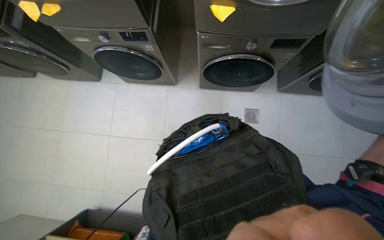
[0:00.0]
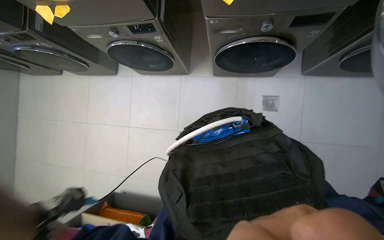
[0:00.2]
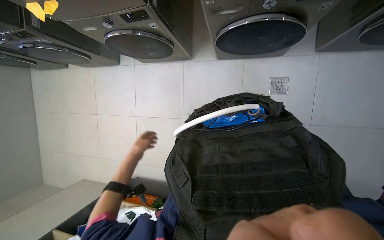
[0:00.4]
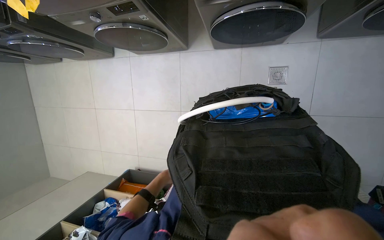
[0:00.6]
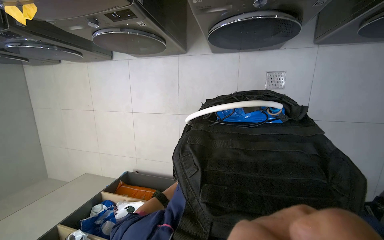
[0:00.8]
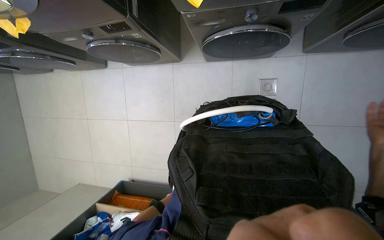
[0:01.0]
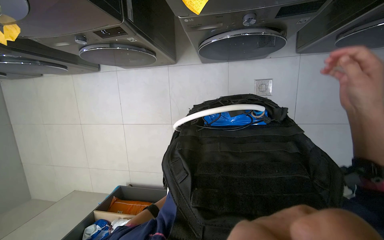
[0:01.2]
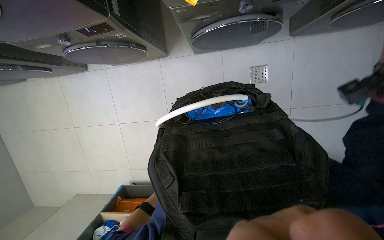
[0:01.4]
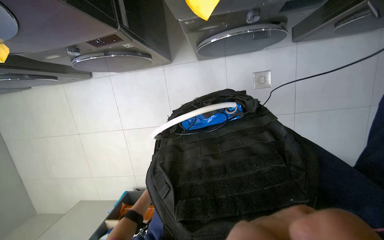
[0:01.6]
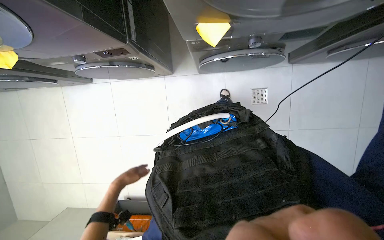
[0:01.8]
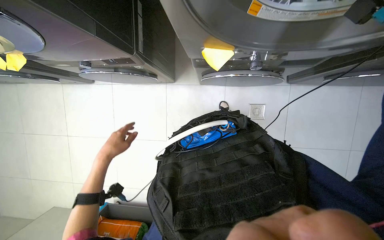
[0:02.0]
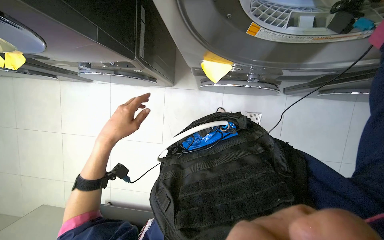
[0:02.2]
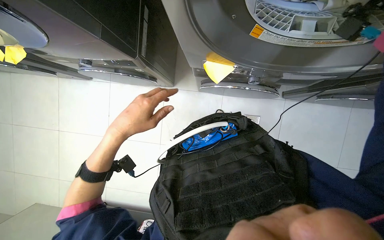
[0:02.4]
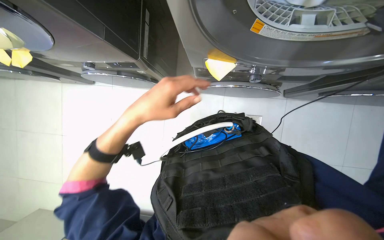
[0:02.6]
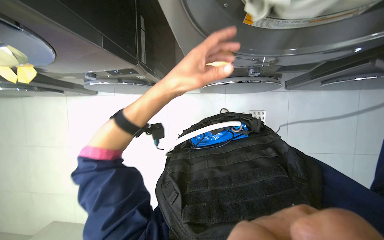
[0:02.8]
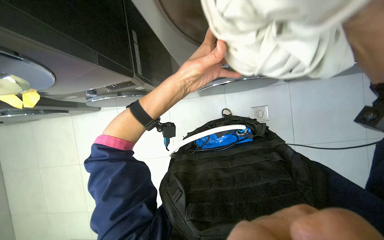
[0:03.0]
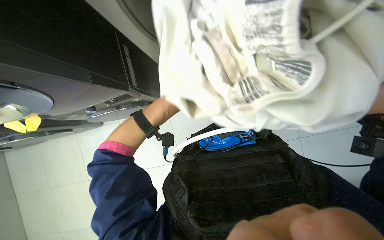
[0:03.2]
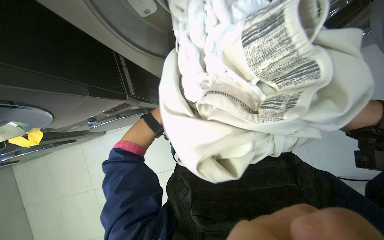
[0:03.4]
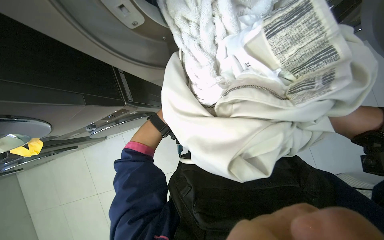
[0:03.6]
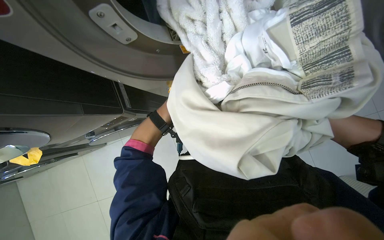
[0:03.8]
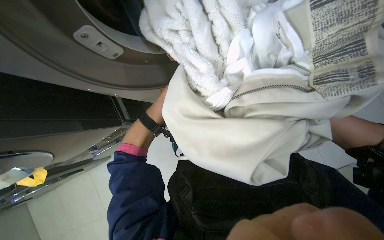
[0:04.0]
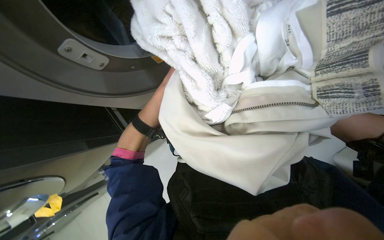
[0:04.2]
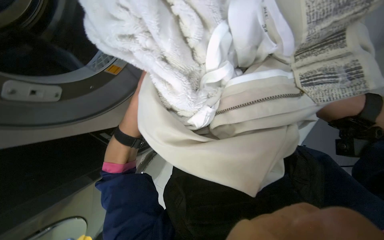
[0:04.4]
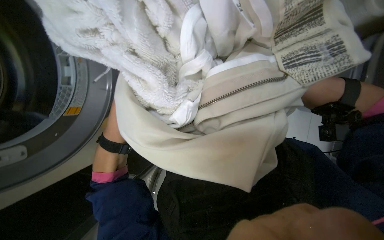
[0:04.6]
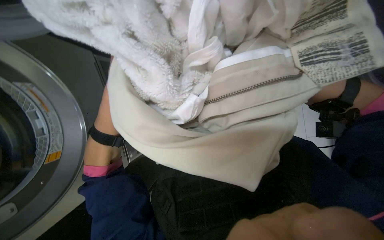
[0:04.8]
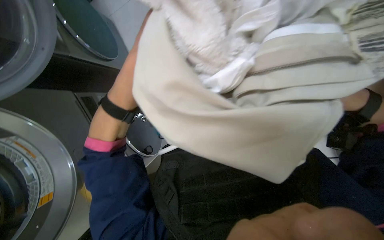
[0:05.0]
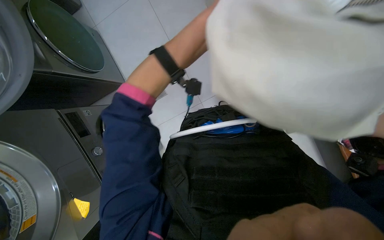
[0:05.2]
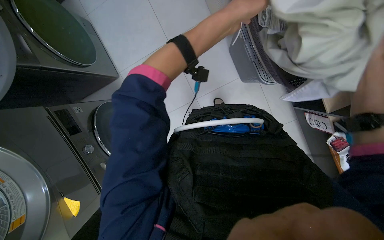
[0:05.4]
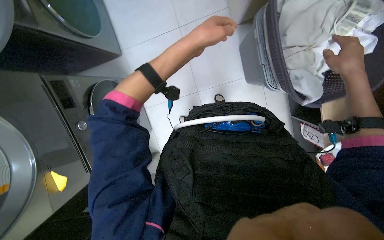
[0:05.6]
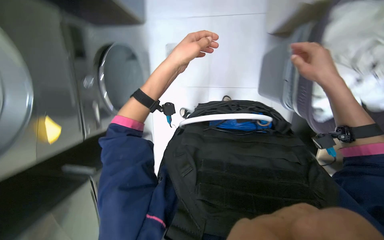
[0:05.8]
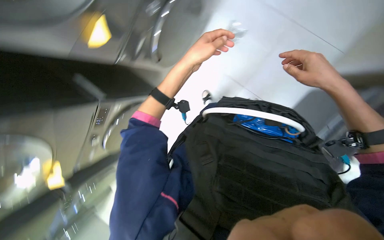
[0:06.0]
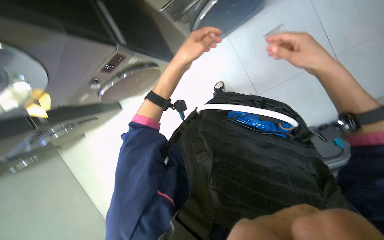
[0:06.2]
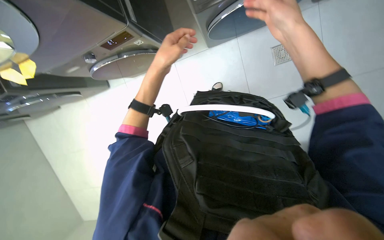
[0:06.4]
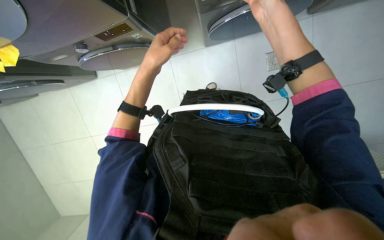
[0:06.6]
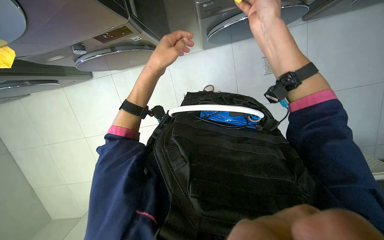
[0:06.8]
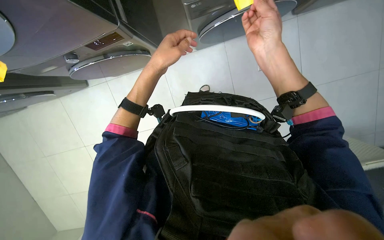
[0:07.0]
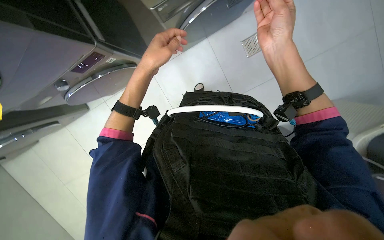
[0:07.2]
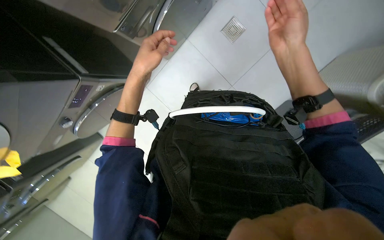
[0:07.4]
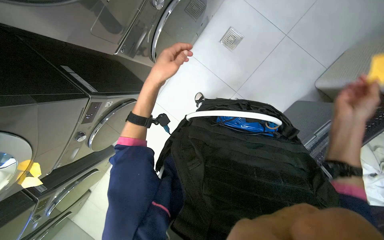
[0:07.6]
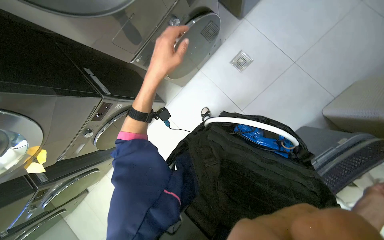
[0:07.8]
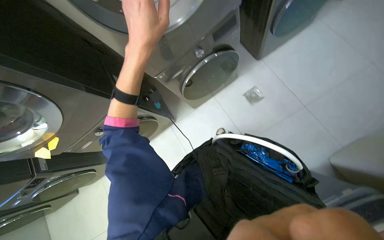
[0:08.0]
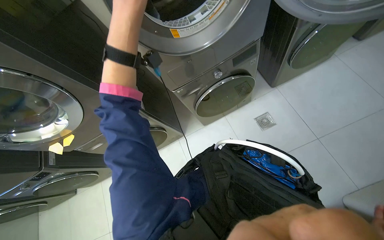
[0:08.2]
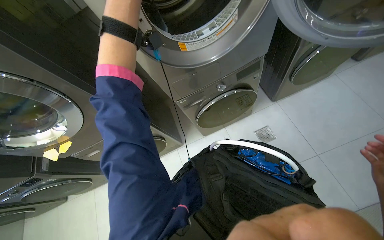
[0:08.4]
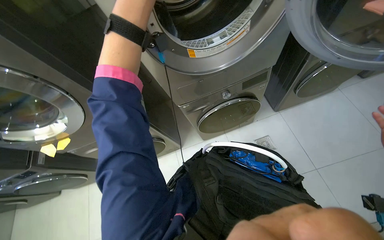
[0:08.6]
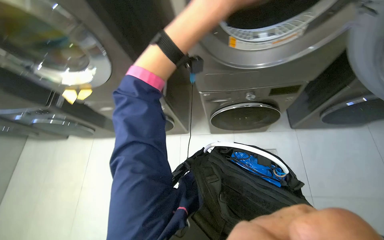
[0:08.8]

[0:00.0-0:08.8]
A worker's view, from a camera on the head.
Job: managing laundry.
The whole recording: Operating washing machines. The worker interacts with washing machine controls, wipes the surfaces, and transfers clothes between machines and into a basket.
0:00.0 to 0:01.4: The view tilts approximately 20 degrees downward.
0:03.0 to 0:04.4: The scene turns about 30 degrees counterclockwise in the picture.
0:05.8 to 0:07.4: The right hand goes approximately 35 cm to the left and nearer to the camera.

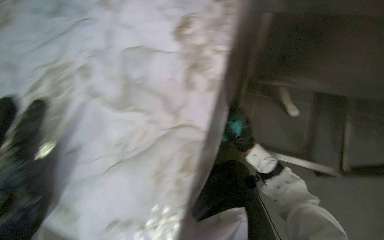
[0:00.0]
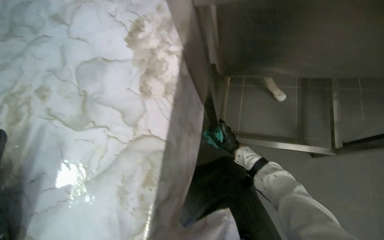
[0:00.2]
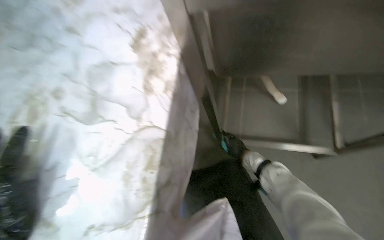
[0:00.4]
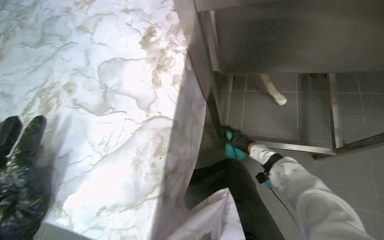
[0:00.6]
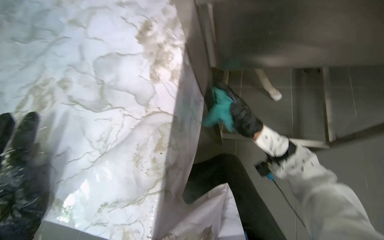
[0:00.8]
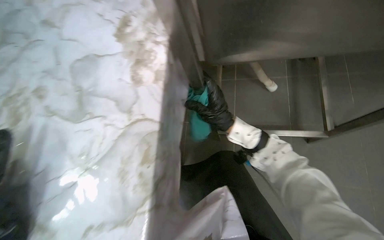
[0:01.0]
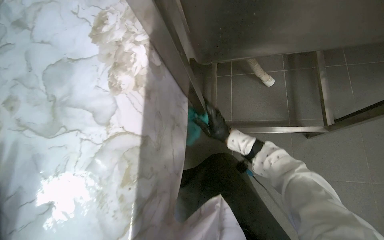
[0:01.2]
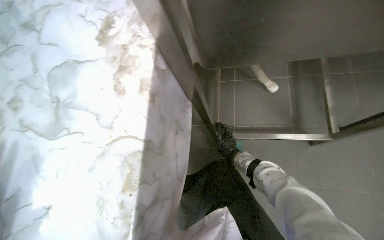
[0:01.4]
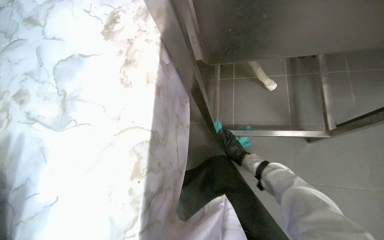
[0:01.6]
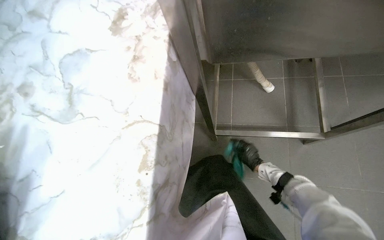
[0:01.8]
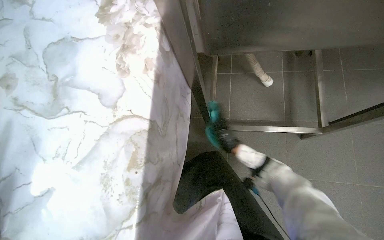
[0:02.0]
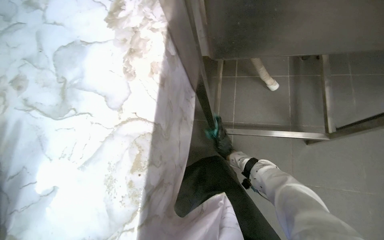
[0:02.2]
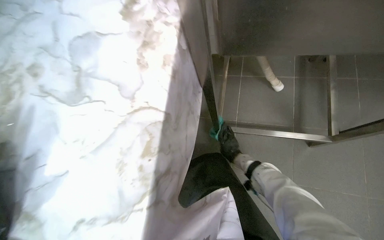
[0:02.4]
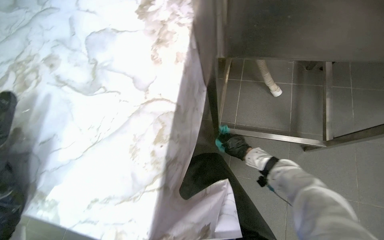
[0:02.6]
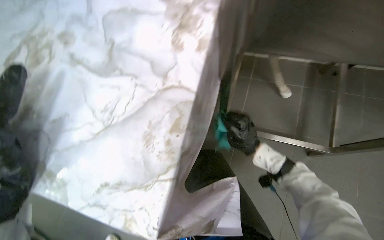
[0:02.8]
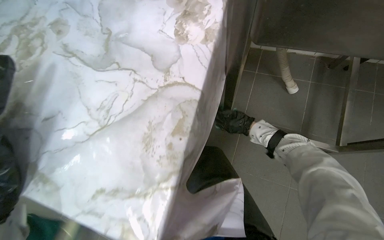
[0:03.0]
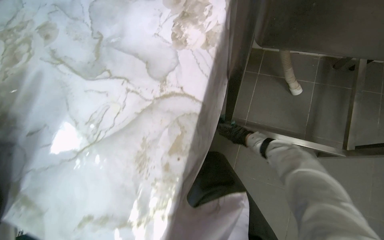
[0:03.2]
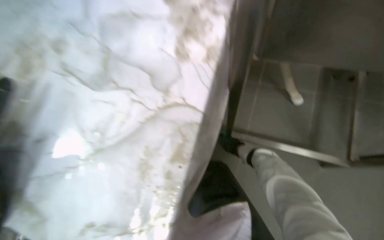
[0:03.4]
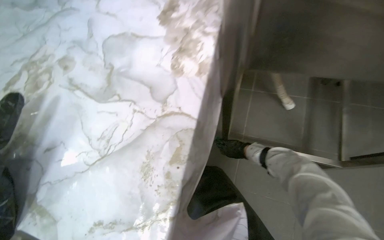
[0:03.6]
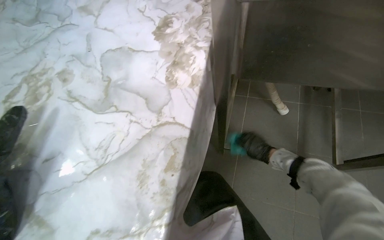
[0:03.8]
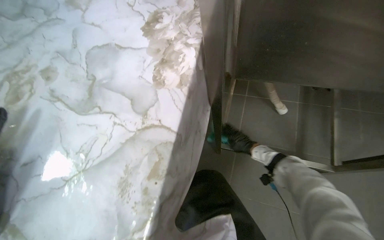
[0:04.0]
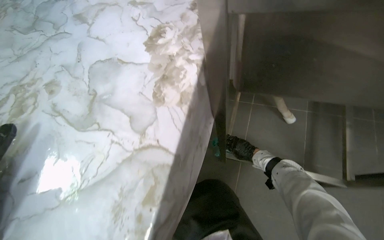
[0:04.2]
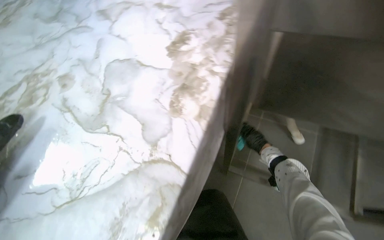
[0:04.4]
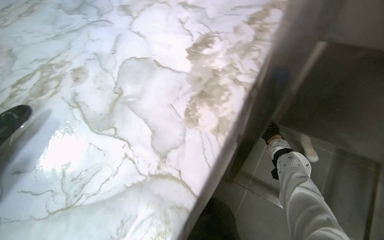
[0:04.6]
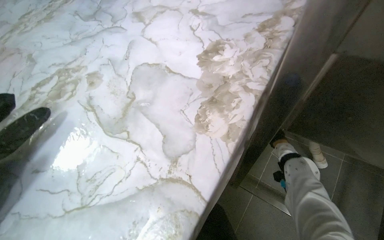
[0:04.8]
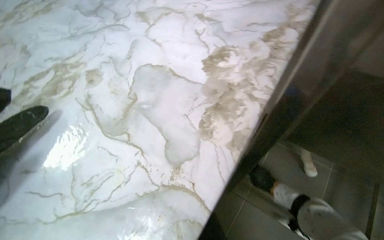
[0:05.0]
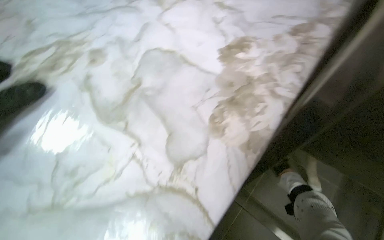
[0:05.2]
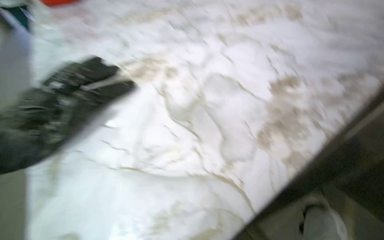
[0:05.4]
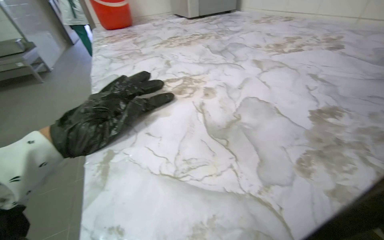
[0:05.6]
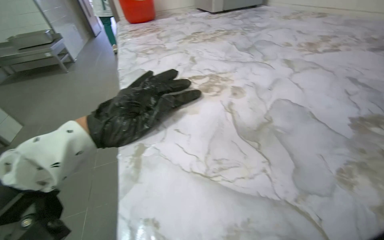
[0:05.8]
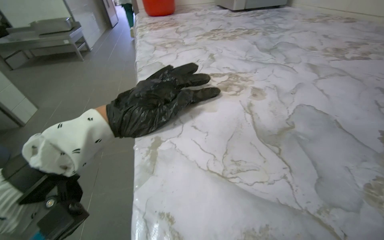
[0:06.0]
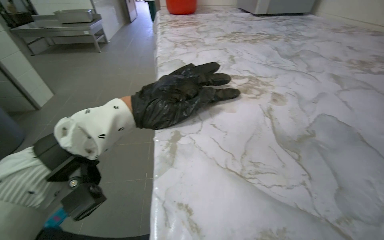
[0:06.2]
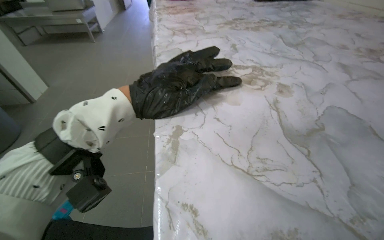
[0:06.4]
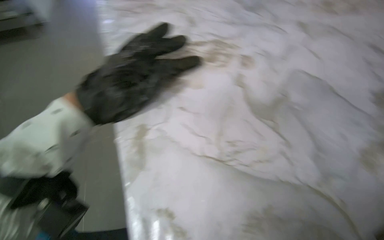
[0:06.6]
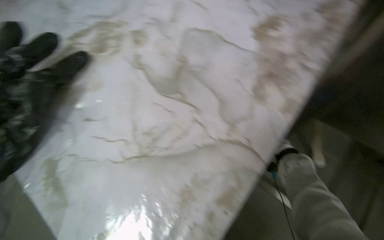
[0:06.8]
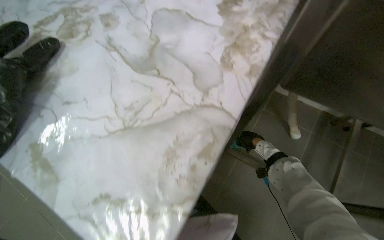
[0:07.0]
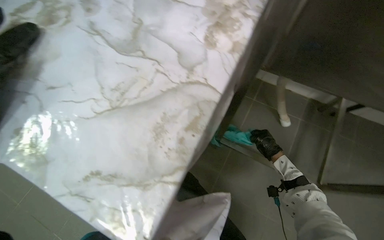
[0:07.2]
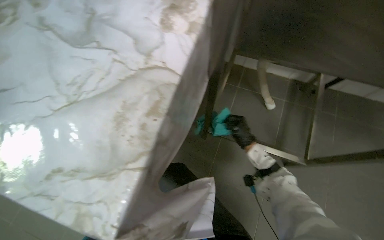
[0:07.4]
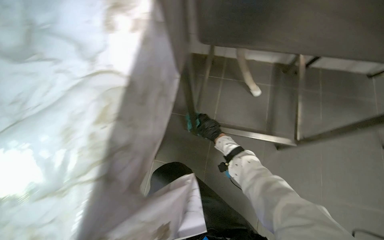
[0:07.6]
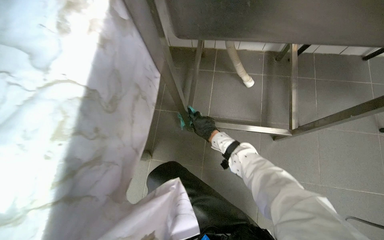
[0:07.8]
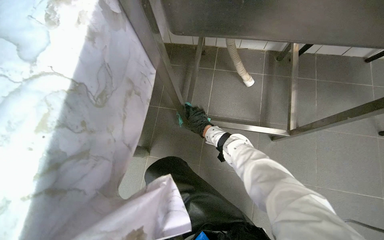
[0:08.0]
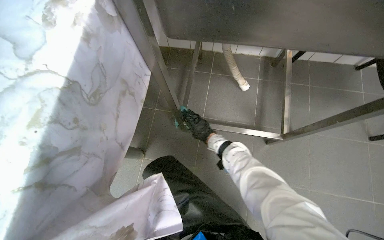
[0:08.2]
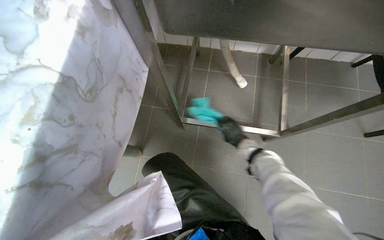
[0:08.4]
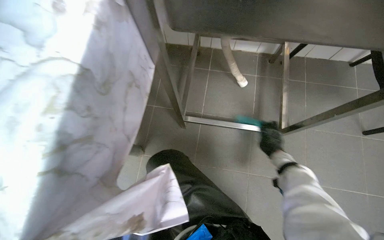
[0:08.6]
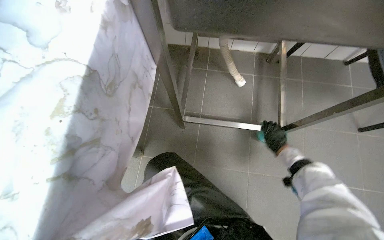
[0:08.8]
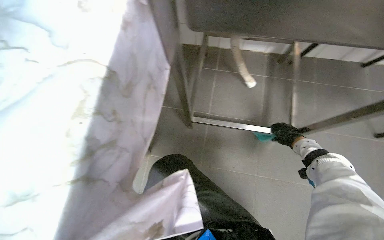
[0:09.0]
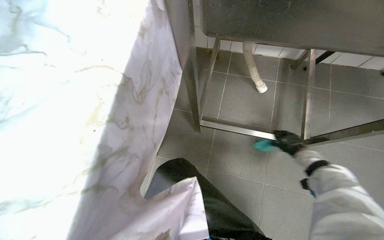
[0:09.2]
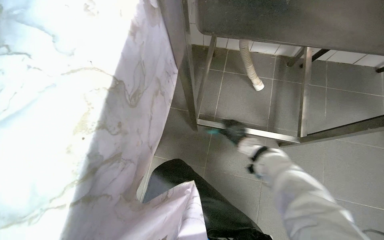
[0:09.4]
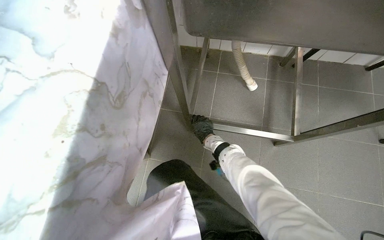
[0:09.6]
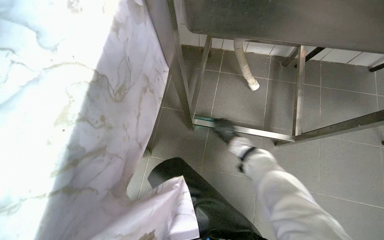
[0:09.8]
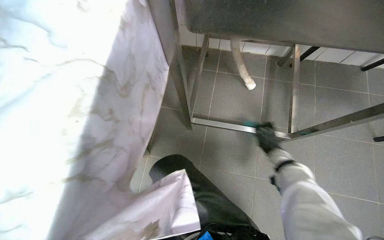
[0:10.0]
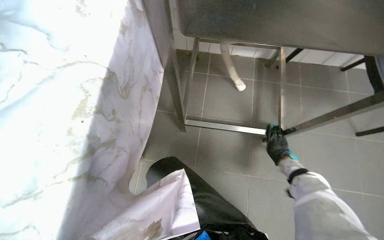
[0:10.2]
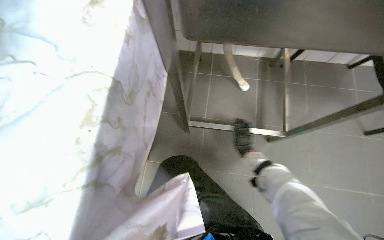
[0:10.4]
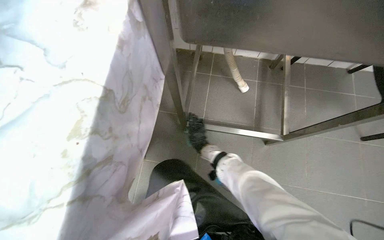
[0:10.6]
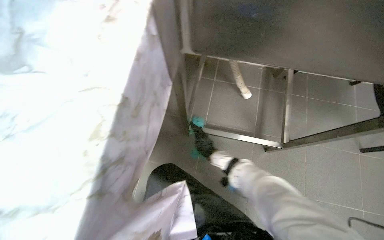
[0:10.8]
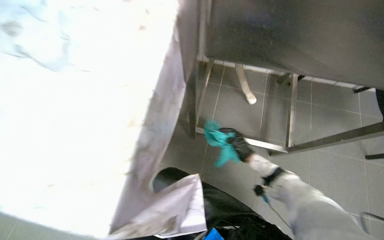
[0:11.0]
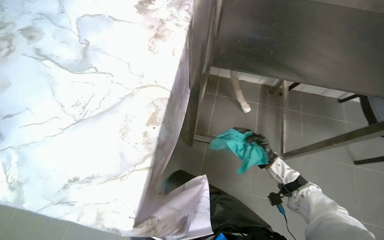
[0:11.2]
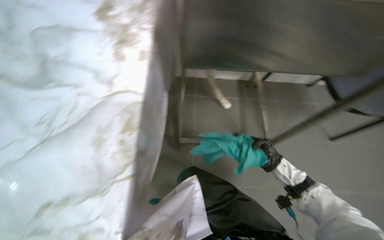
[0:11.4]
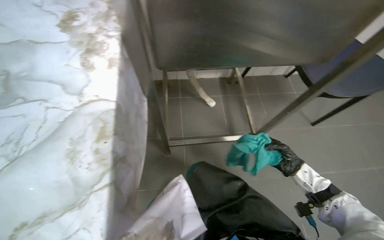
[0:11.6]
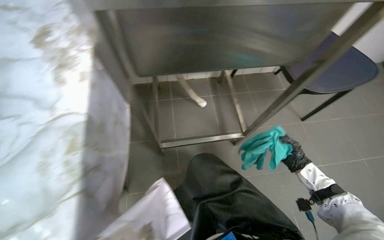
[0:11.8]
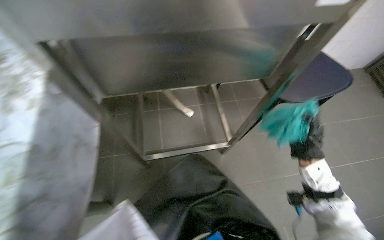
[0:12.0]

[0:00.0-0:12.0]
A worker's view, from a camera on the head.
Job: wiping surfaces.
The whole recording: Cleaning kitchen counter and sink. The worker cleans the kitchen counter and sink using a cloth and bucket of water.
0:01.6 to 0:03.0: The right hand swings nearer and farther, roughly 15 cm each way, with 3 reversals.
0:04.4 to 0:06.0: The head turns to the left by approximately 50 degrees. The view tilts roughly 15 degrees upward.
0:06.0 to 0:07.6: The wearer looks roughly 65 degrees further to the right. The view tips downward by some 25 degrees.
0:07.6 to 0:09.0: The right hand moves to the right, approximately 30 cm.
0:09.0 to 0:10.4: The right hand swings left and right, roughly 35 cm each way, with 2 reversals.
0:10.4 to 0:12.0: The wearer looks some 30 degrees further to the right.
